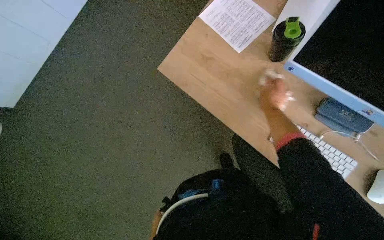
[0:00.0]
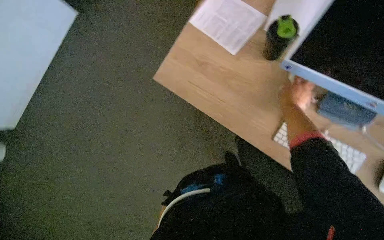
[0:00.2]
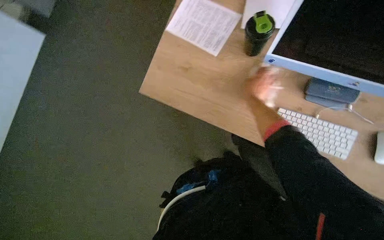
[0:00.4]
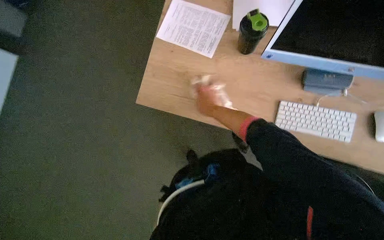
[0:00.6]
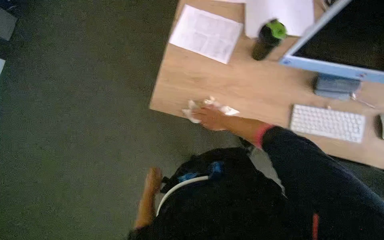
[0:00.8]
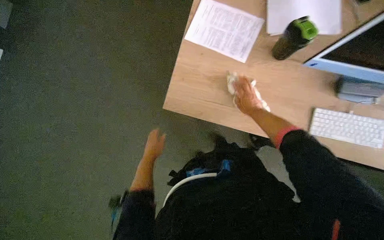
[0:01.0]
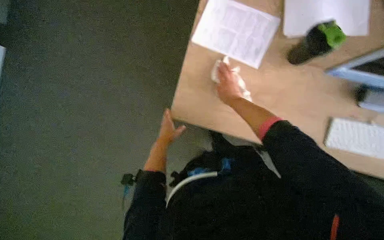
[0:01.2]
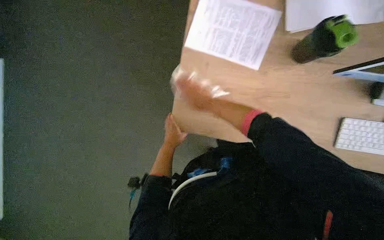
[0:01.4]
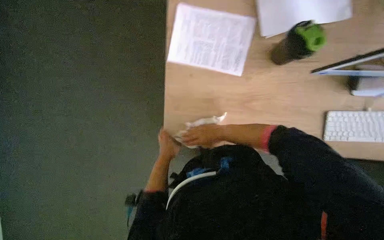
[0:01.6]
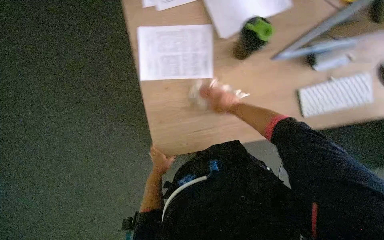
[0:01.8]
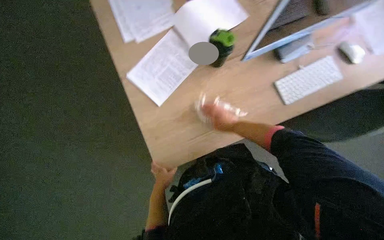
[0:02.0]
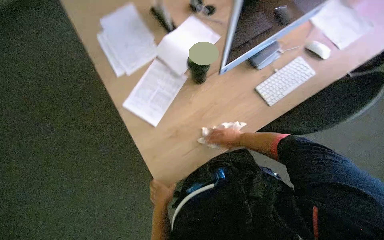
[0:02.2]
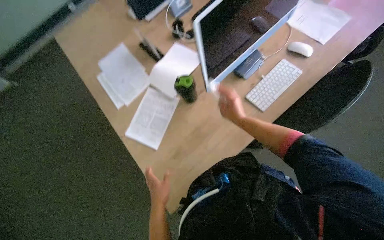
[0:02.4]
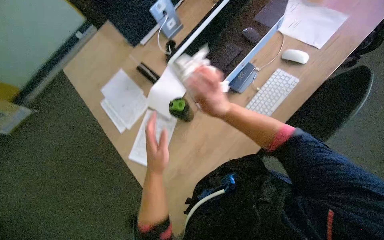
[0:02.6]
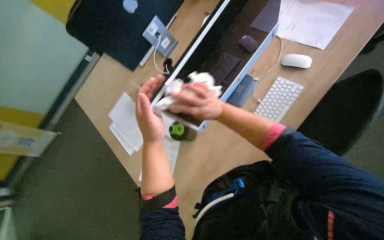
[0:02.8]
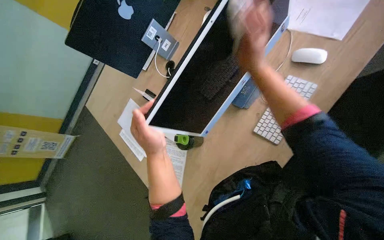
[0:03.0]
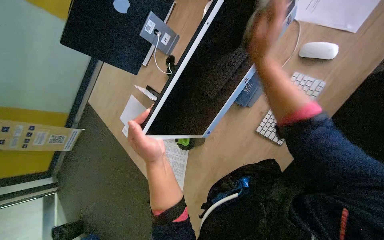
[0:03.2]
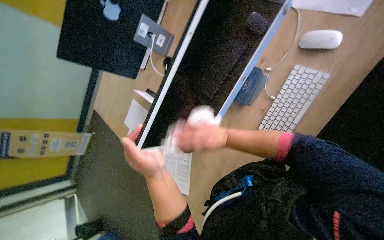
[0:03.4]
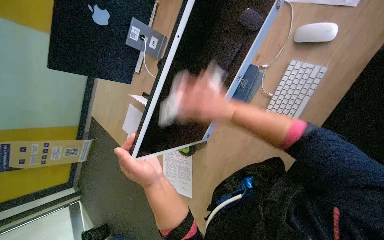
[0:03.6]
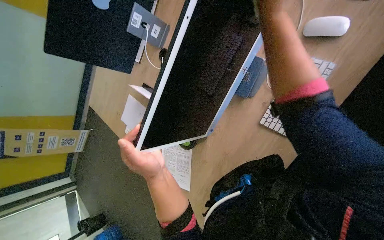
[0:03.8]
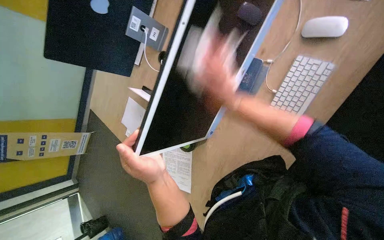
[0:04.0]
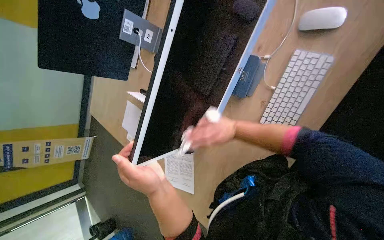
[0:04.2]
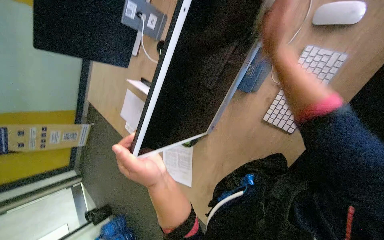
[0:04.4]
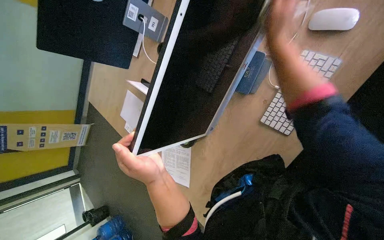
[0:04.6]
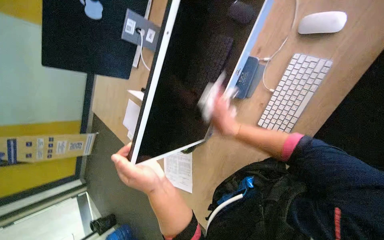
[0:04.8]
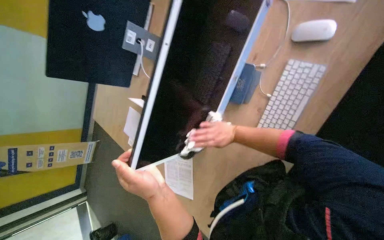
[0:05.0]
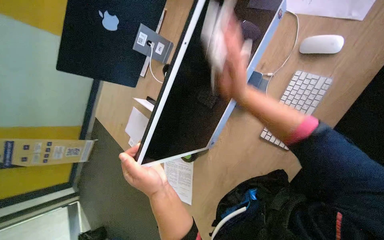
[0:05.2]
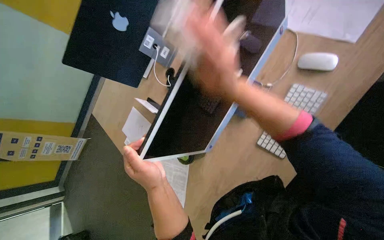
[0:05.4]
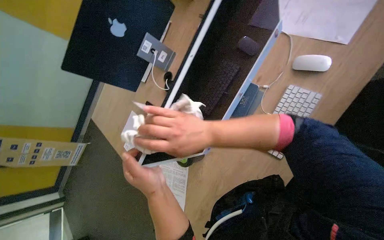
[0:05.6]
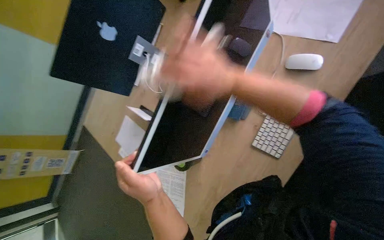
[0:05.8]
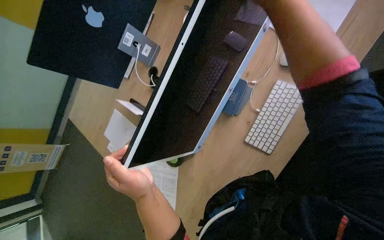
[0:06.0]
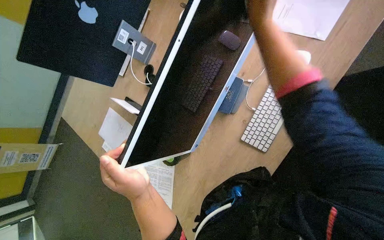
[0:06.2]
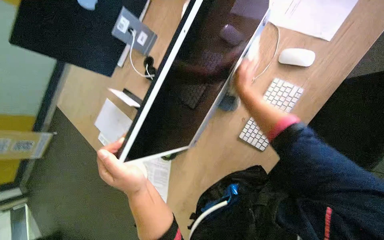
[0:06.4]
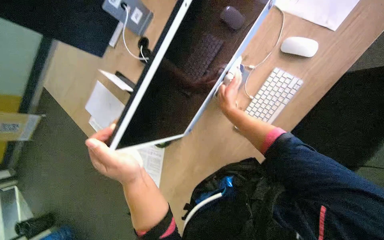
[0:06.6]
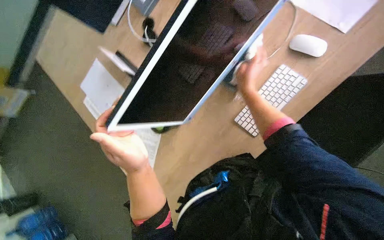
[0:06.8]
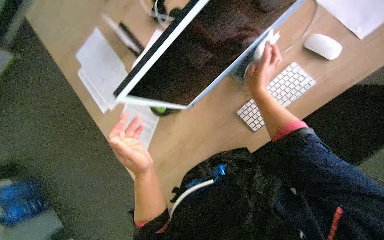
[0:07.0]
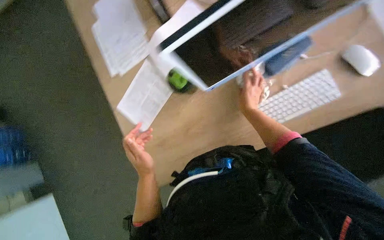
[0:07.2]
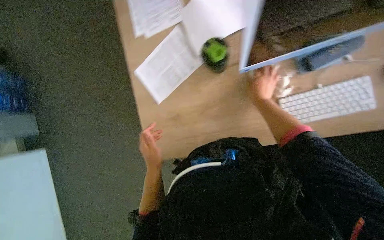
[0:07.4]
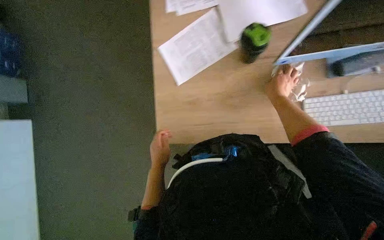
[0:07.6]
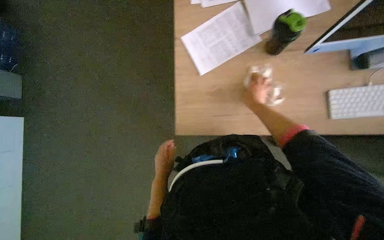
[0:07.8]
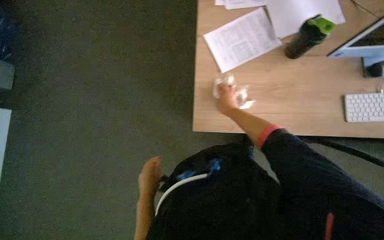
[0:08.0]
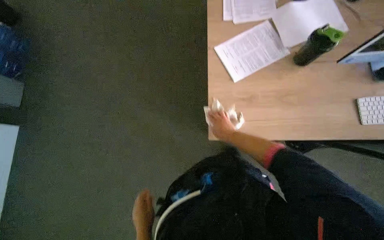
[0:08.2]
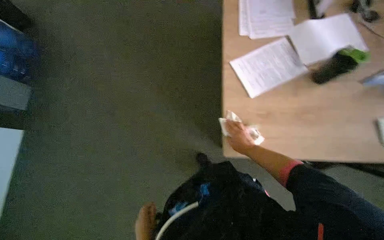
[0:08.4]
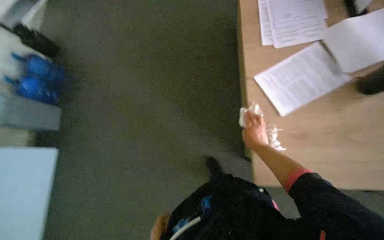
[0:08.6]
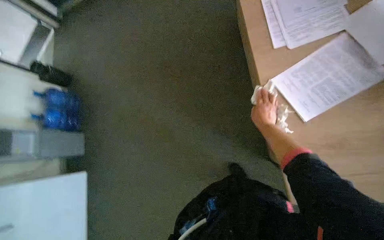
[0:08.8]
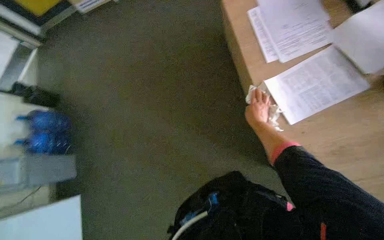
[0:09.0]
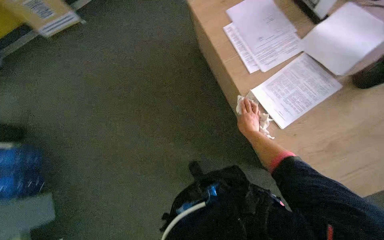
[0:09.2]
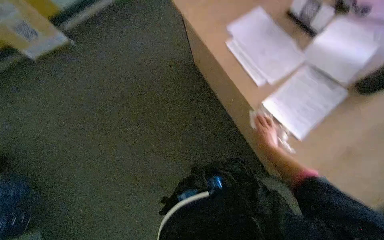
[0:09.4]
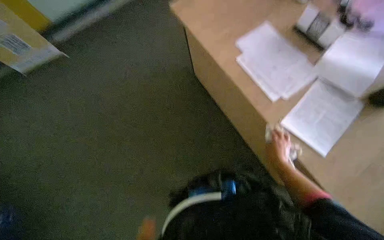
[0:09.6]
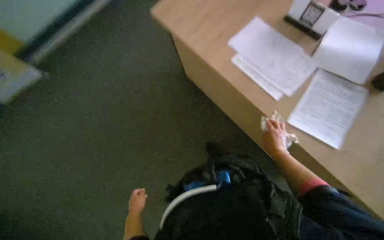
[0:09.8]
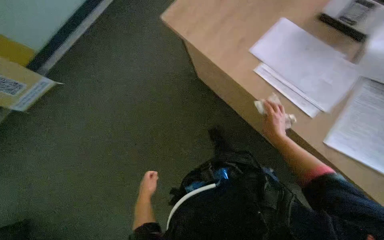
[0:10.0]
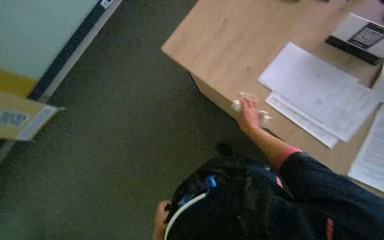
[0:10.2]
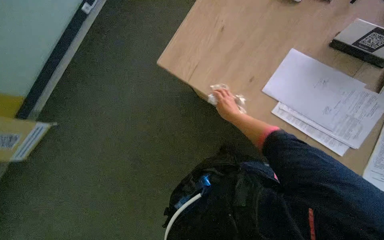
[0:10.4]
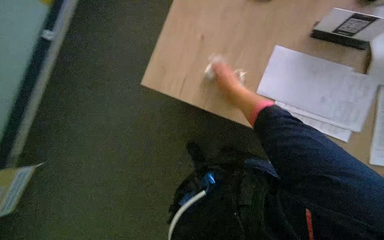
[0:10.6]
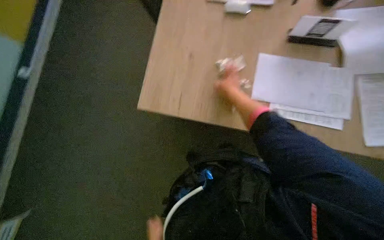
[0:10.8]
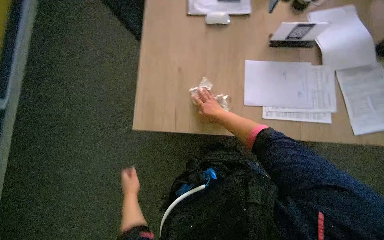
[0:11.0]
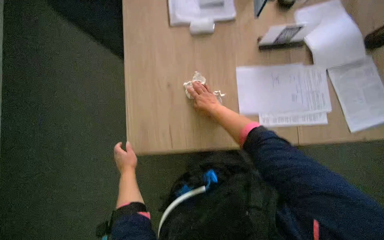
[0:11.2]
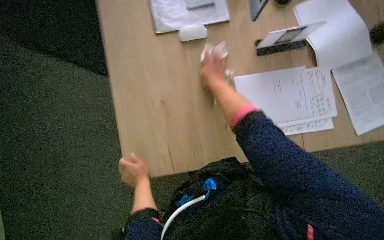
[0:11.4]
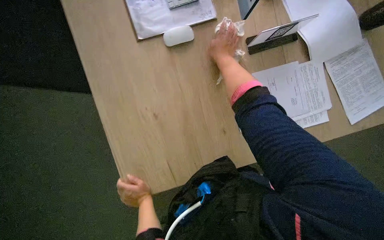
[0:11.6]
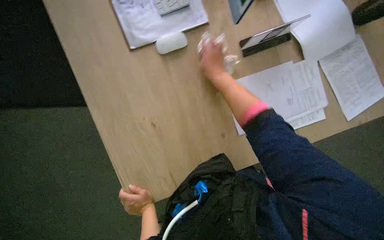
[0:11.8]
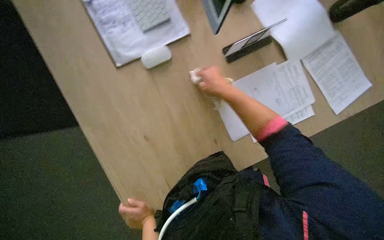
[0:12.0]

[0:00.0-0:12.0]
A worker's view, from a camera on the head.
Job: wiping surfaces.
The whole recording: Wiping office desks and monitors. The worker wipes the office desk surface and computer monitors with a cloth.
0:01.6 to 0:03.0: The view tilts about 20 degrees upward. The scene turns about 60 degrees counterclockwise in the picture.
0:03.0 to 0:04.4: The camera pitches downward, by some 10 degrees. The right hand heads down the picture and farther from the camera, covering some 25 cm.
0:04.4 to 0:06.0: The right hand moves up and down the picture over about 30 cm, changing direction 2 times.
0:06.0 to 0:07.6: The view tilts about 25 degrees downward. The scene rotates clockwise by roughly 40 degrees.
0:07.6 to 0:09.0: The view tips upward by some 10 degrees. The right hand shifts approximately 50 cm to the left.
0:09.0 to 0:10.4: The camera is carried roughly 50 cm. The head rotates some 30 degrees to the right.

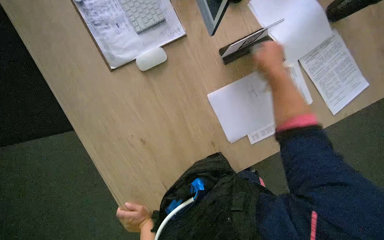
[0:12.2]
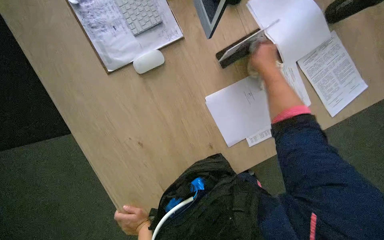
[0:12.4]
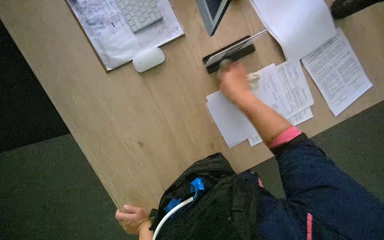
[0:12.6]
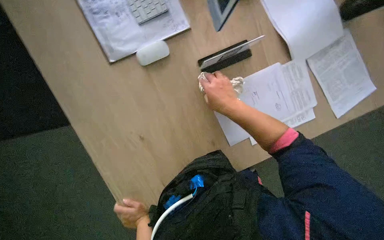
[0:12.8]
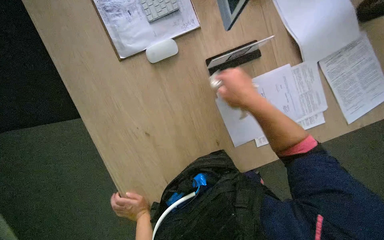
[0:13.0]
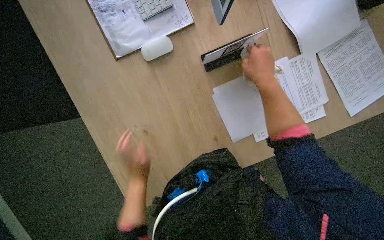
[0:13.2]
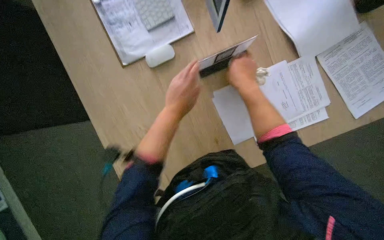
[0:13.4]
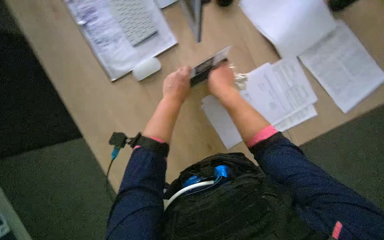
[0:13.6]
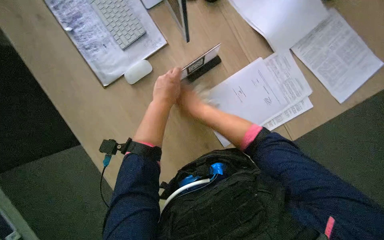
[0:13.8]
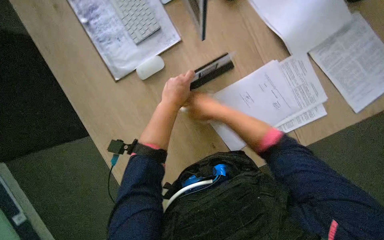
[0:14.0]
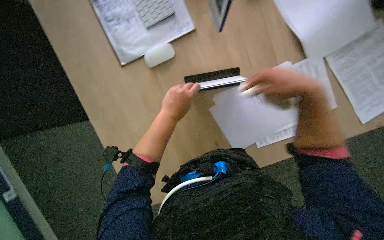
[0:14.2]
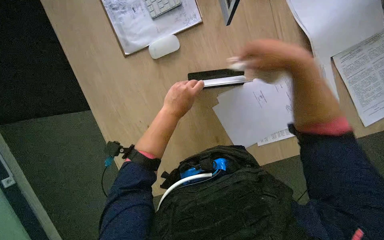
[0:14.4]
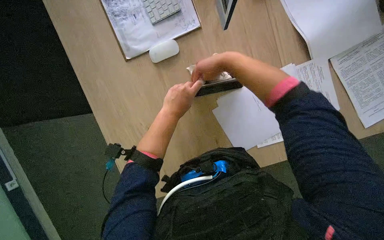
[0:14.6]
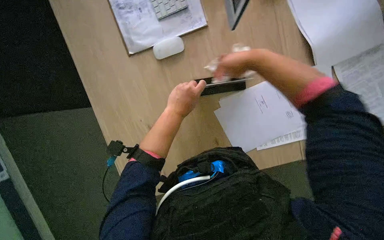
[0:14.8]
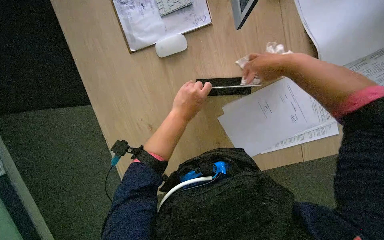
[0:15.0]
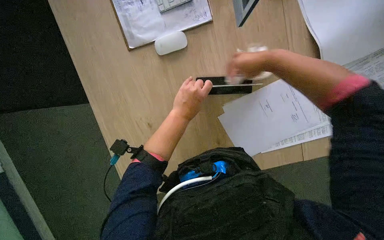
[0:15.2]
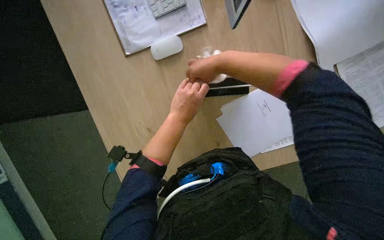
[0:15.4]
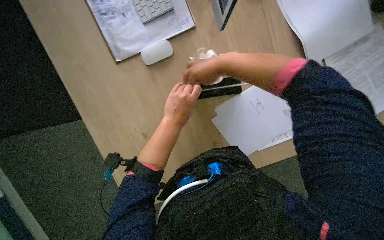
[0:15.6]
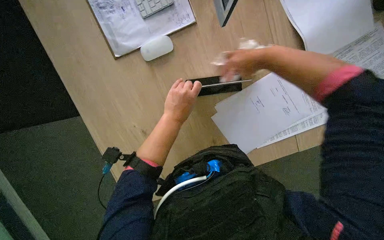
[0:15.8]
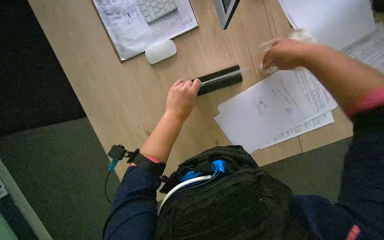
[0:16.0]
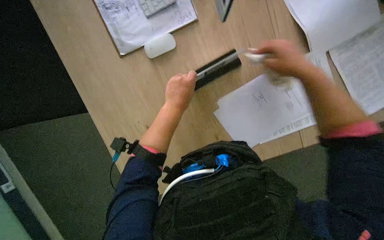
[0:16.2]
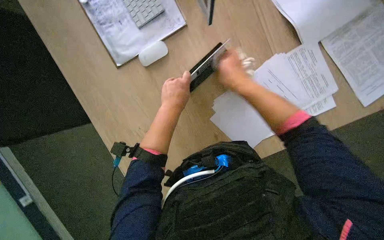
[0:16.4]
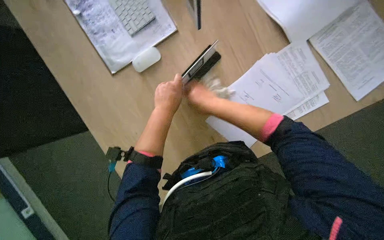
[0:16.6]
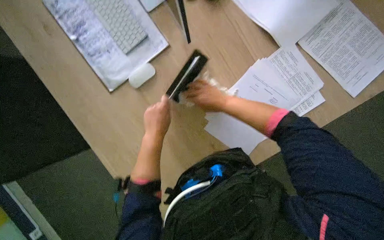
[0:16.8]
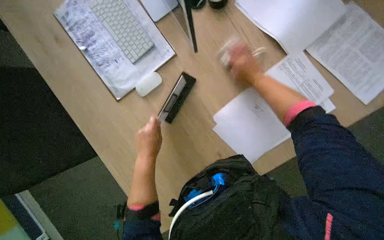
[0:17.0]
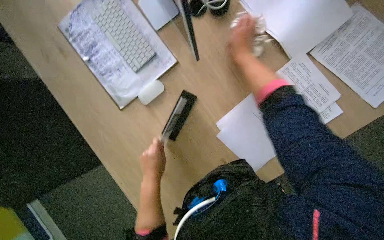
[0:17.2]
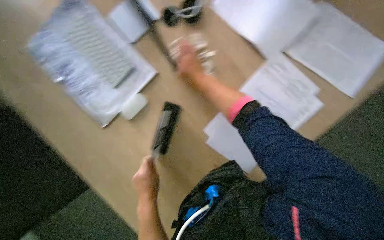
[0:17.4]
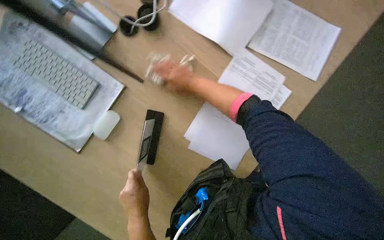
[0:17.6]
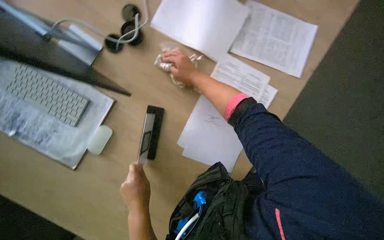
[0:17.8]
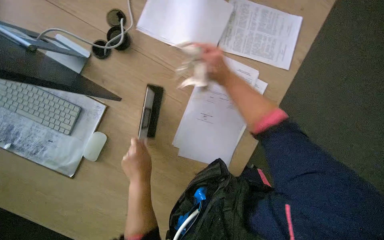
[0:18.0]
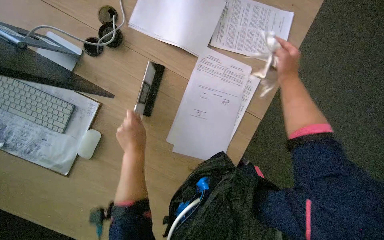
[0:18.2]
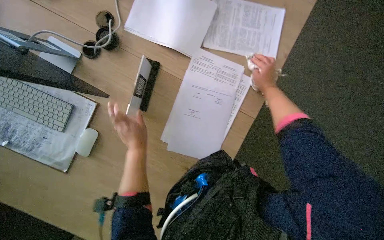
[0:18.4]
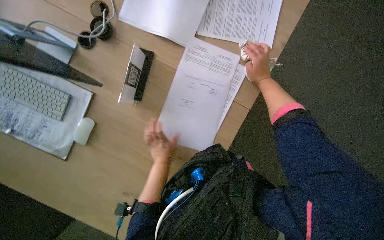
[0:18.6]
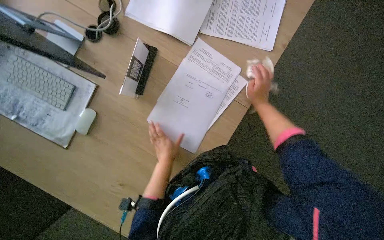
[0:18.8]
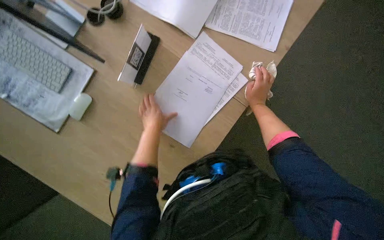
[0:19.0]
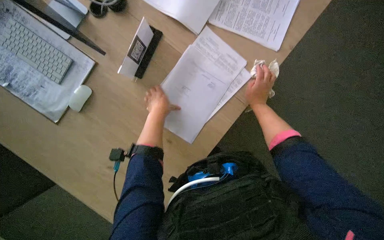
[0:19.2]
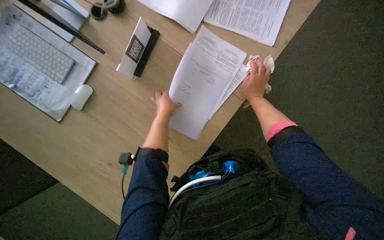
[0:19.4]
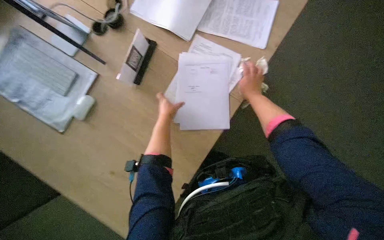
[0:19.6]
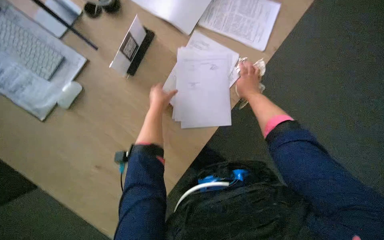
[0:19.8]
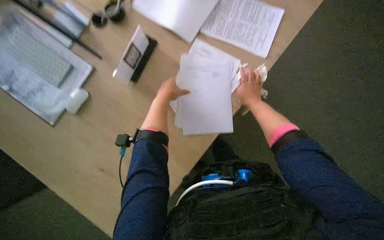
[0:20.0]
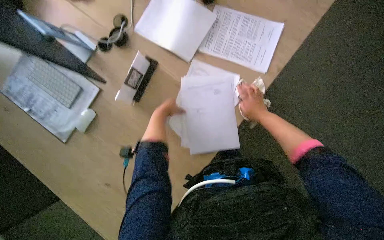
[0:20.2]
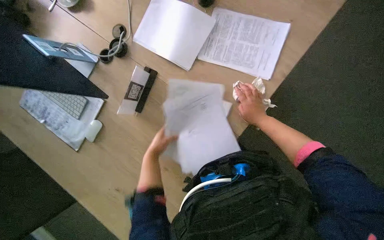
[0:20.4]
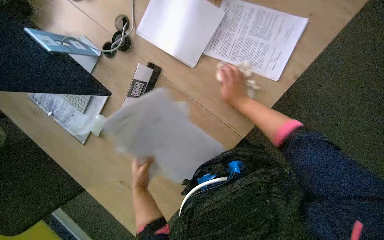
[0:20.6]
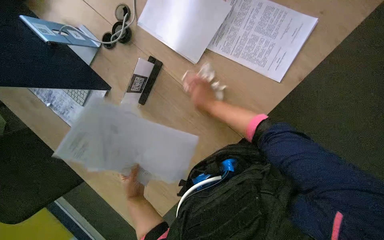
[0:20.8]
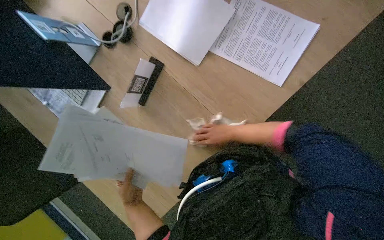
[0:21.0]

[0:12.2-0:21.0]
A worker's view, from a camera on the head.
Job: wiping surfaces.
The whole recording: Wiping office desks and monitors. The worker wipes the office desk surface and computer monitors with a cloth.
0:12.2 to 0:13.6: The left hand heads up the picture, covering roughly 40 cm; the right hand moves to the left, roughly 15 cm.
0:13.6 to 0:15.2: The right hand moves left and right over some 25 cm, changing direction 2 times.
0:15.2 to 0:16.6: The right hand swings left and right, some 25 cm each way, with 2 reversals.
0:16.6 to 0:18.0: The scene rotates counterclockwise by approximately 35 degrees.
0:18.0 to 0:19.6: The right hand is displaced to the right and farther from the camera by some 30 cm. The left hand swings up and down the picture, some 20 cm each way, with 2 reversals.
0:19.6 to 0:21.0: The right hand goes roughly 10 cm to the left; the left hand moves down the picture and nearer to the camera, about 25 cm.
